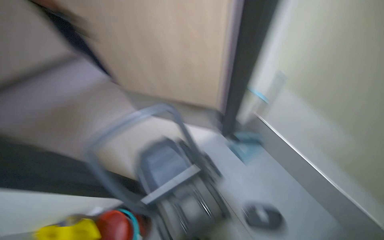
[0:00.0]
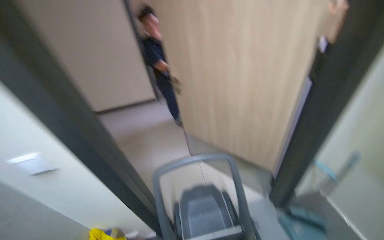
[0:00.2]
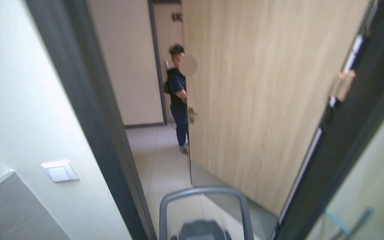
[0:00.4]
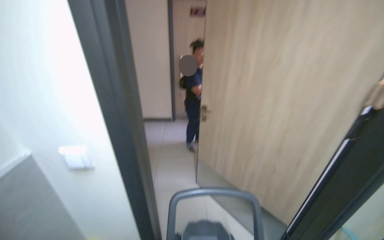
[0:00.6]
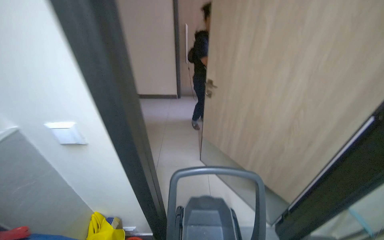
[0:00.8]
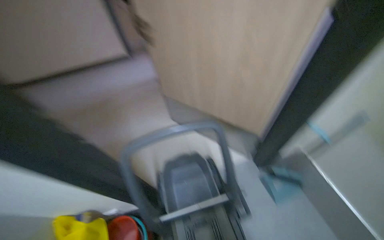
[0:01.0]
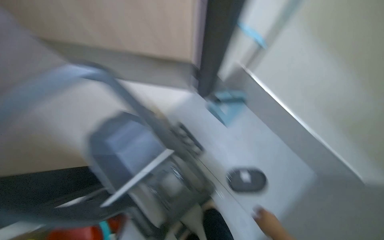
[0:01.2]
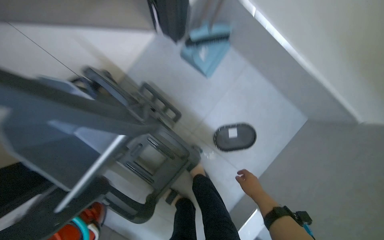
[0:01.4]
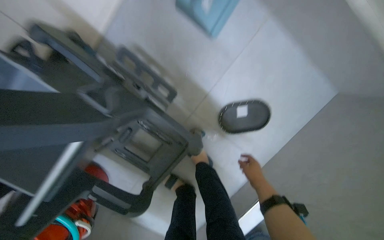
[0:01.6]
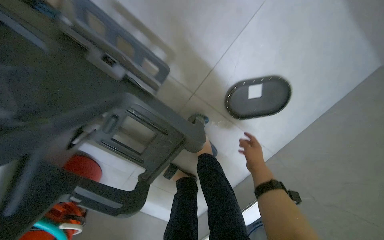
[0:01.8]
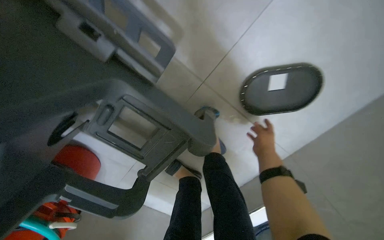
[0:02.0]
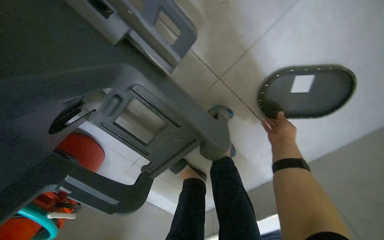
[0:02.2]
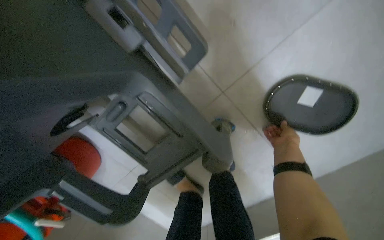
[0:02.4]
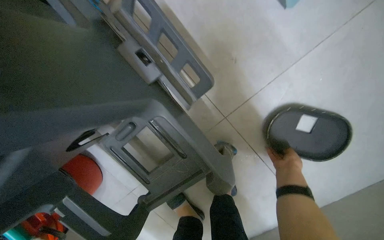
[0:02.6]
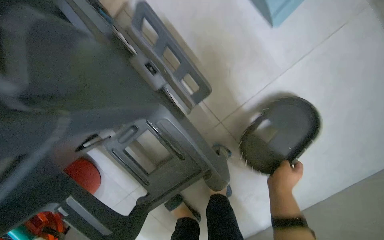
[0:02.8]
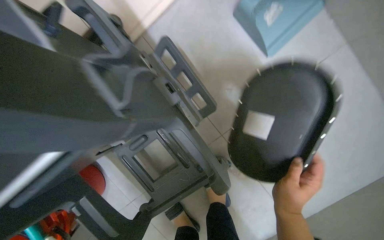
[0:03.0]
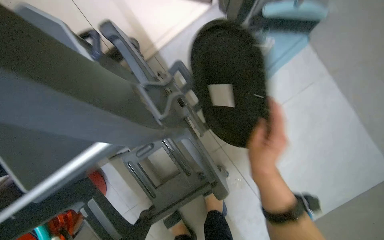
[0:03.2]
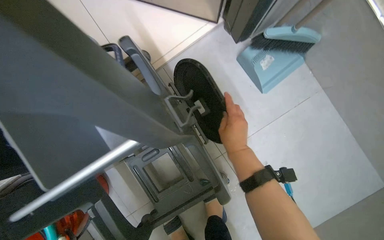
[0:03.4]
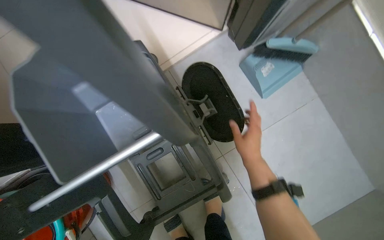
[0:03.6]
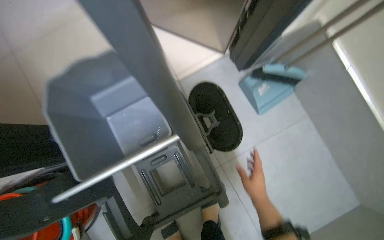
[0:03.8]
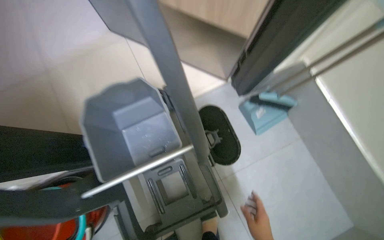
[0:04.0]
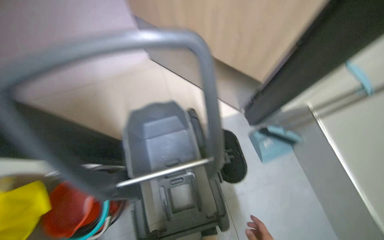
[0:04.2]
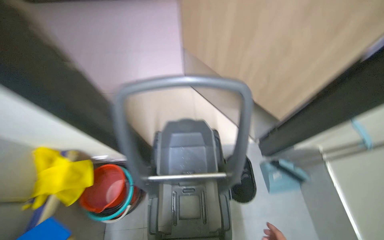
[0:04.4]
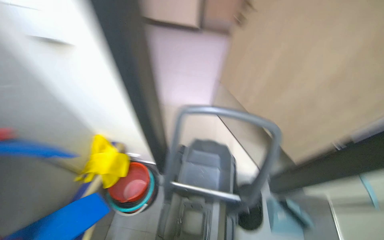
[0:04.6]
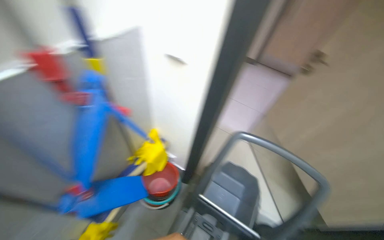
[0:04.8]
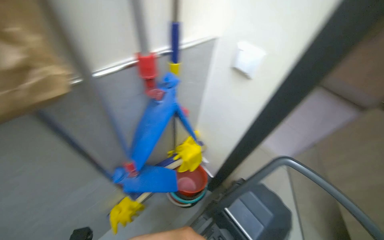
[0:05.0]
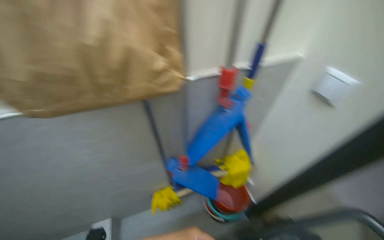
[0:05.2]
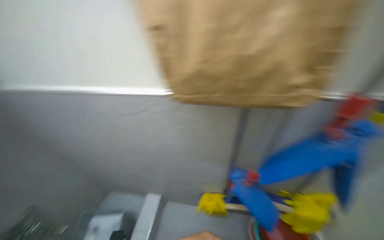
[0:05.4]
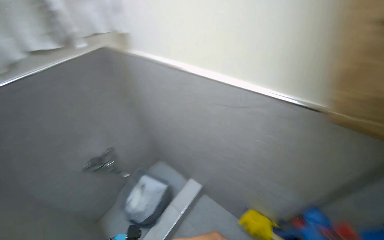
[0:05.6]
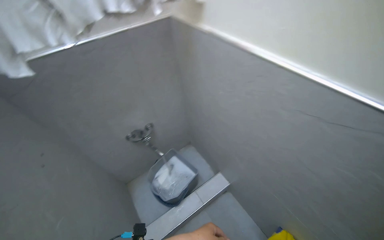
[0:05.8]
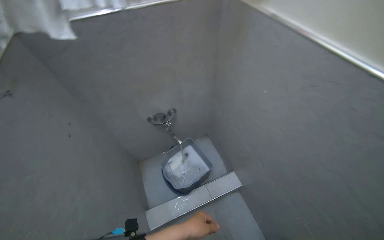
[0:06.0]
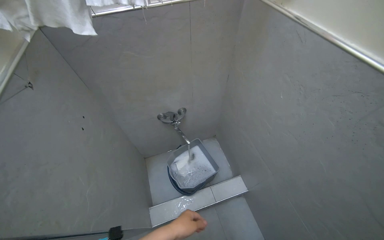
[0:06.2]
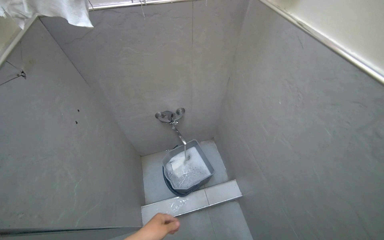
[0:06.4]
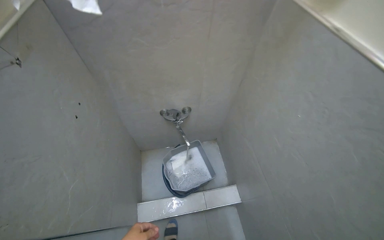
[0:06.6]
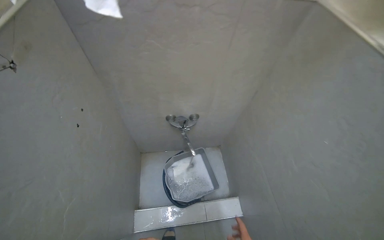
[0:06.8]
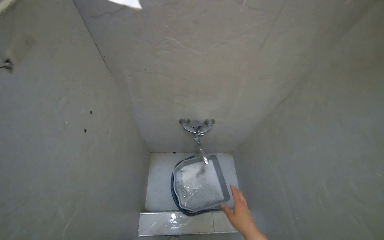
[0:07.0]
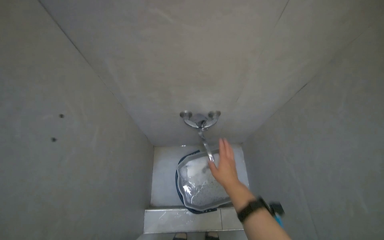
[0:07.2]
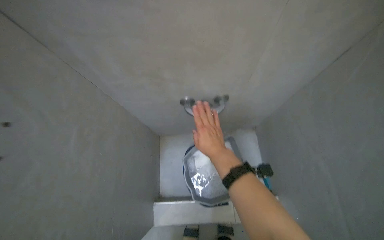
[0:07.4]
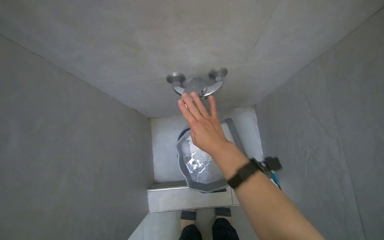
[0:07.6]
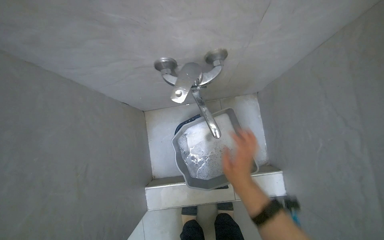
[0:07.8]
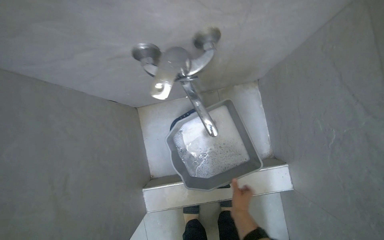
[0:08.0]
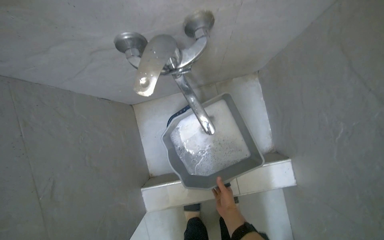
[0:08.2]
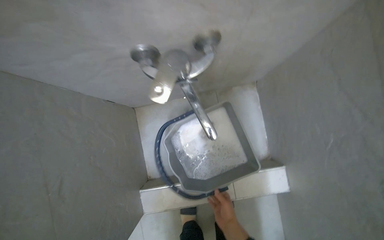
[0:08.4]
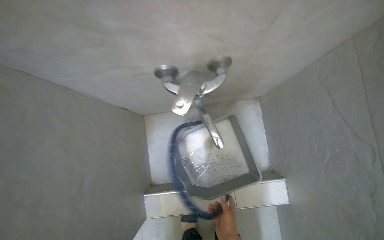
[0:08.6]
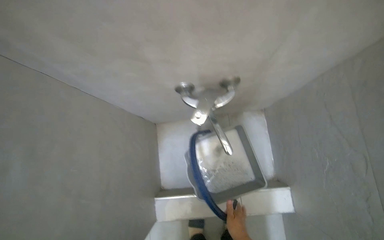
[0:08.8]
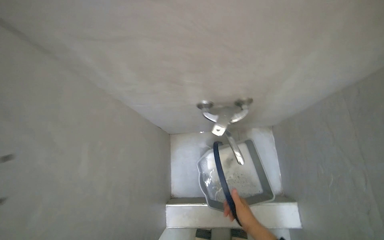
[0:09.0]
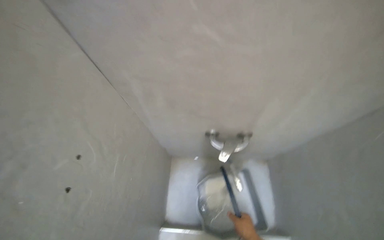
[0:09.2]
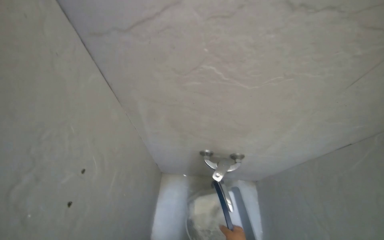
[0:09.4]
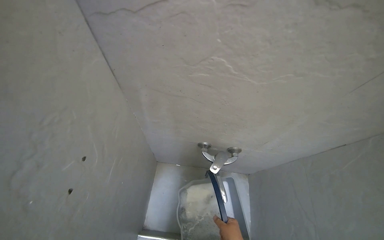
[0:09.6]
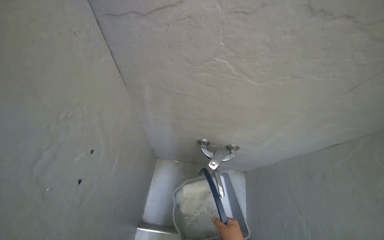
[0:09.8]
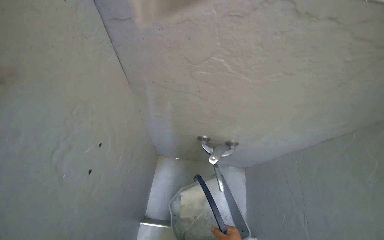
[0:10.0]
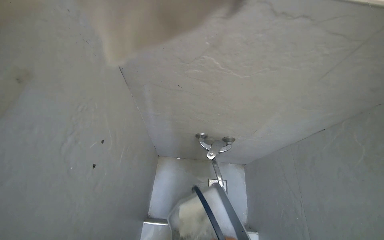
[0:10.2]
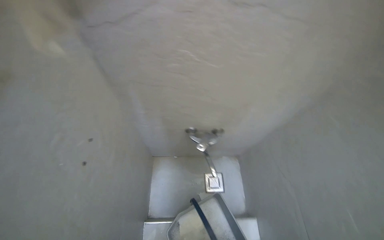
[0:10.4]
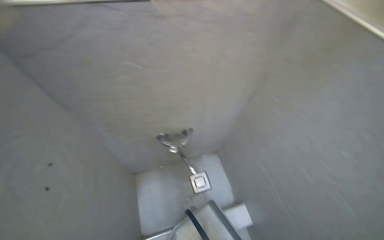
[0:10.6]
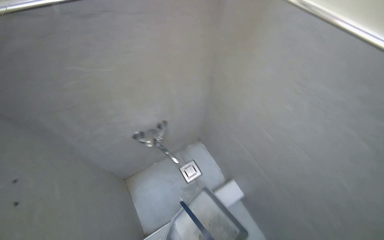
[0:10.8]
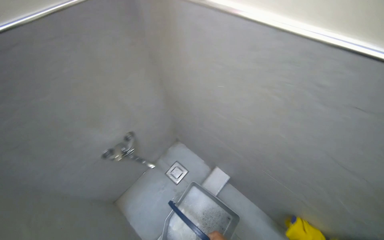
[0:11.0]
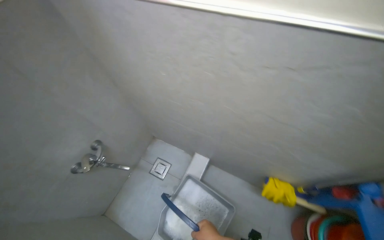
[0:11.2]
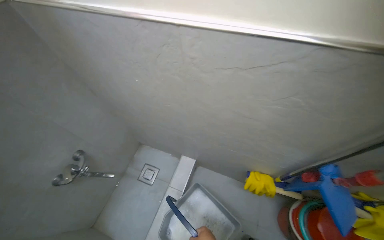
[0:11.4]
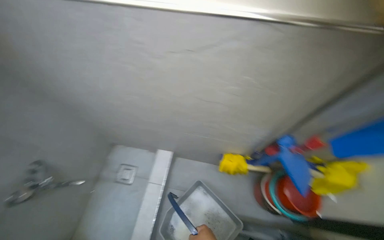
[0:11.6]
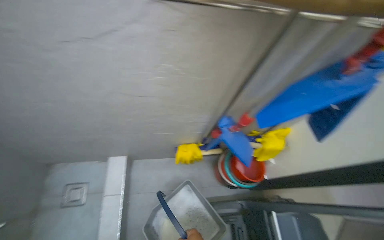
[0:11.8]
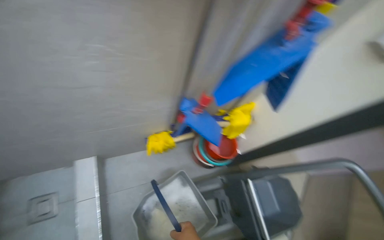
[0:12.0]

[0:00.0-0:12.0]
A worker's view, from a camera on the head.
Job: preparing cleaning supplies.
The whole recording: Assembling cleaning cart and supplies. The worker assembles a cleaning cart, adding cloths, liquids, water, and various cleaning tools.
0:00.0 to 0:01.6: The head travels roughly 70 cm. The view tilts about 45 degrees downward.
0:01.6 to 0:03.0: The right hand shifts approximately 10 cm to the left.
0:03.0 to 0:04.4: The camera is carried some 60 cm. The view tilts about 35 degrees upward. The scene turns approximately 35 degrees clockwise in the picture.
0:04.4 to 0:06.0: The camera travels some 80 cm. The head turns to the left by approximately 160 degrees.
0:06.0 to 0:07.6: The wearer moves approximately 60 cm. The head rotates some 15 degrees to the left. The wearer looks approximately 25 degrees further downward.
0:10.4 to 0:12.0: The camera travels about 70 cm. The head turns to the right by some 100 degrees.

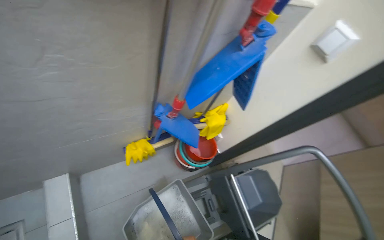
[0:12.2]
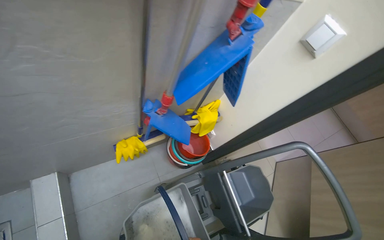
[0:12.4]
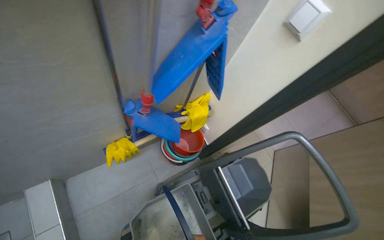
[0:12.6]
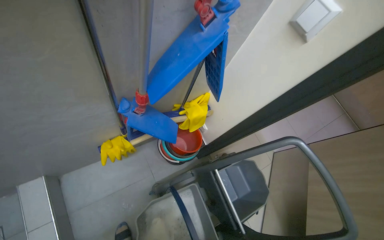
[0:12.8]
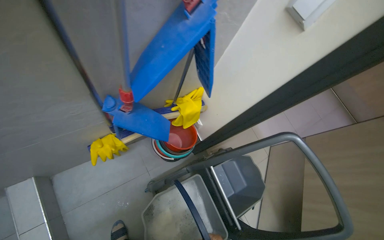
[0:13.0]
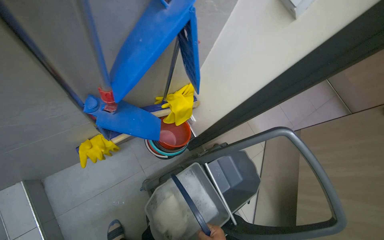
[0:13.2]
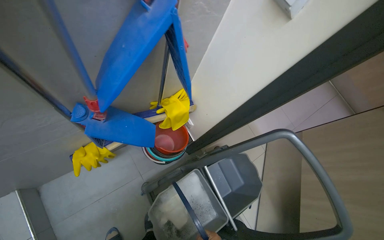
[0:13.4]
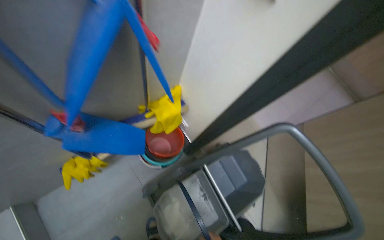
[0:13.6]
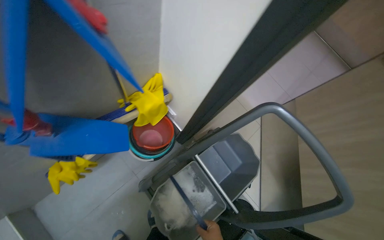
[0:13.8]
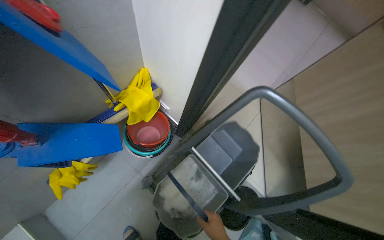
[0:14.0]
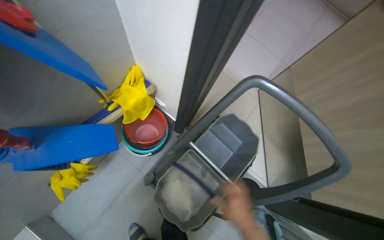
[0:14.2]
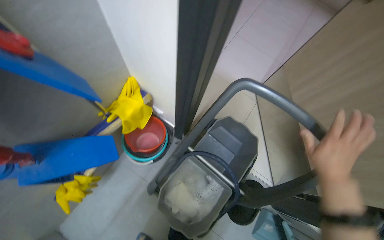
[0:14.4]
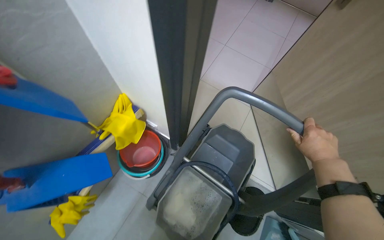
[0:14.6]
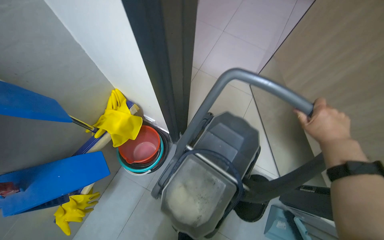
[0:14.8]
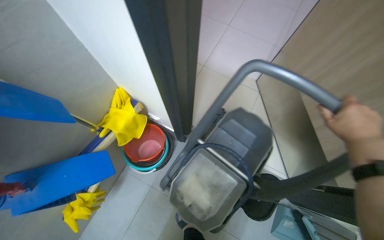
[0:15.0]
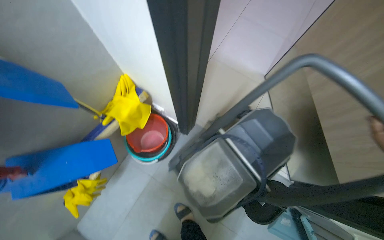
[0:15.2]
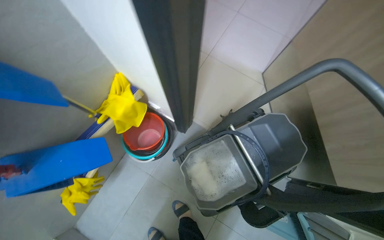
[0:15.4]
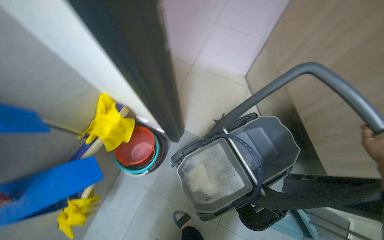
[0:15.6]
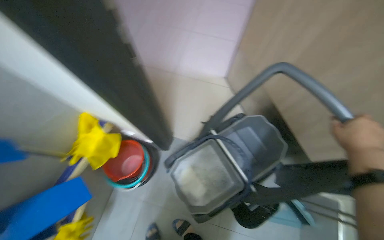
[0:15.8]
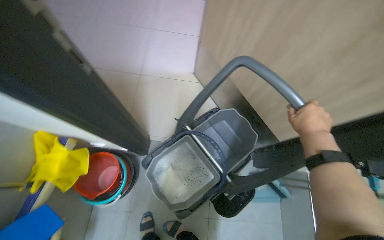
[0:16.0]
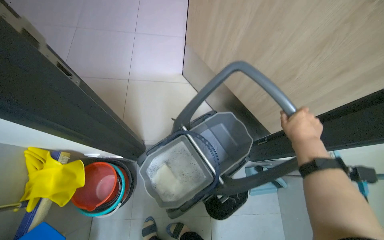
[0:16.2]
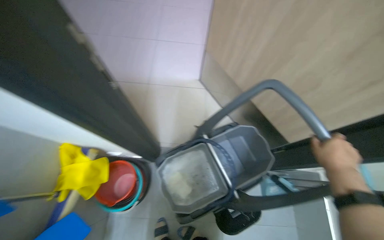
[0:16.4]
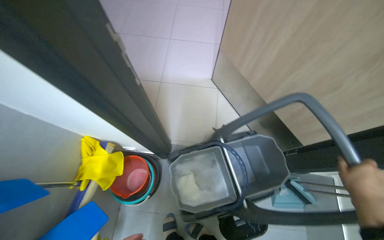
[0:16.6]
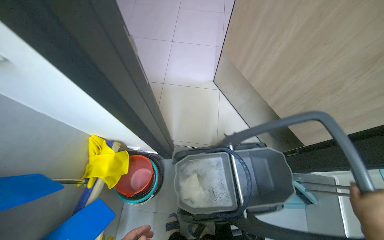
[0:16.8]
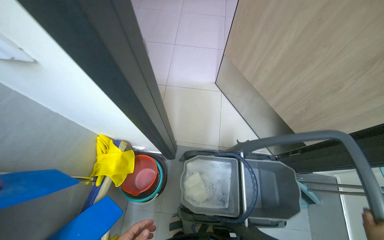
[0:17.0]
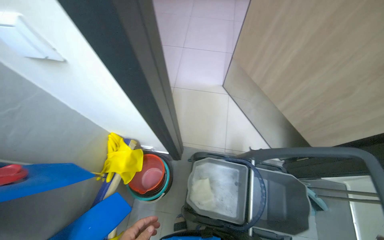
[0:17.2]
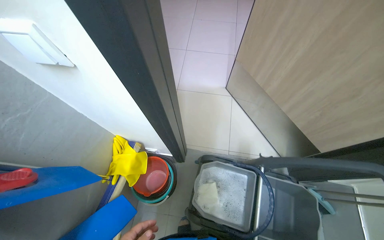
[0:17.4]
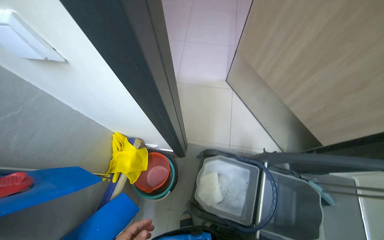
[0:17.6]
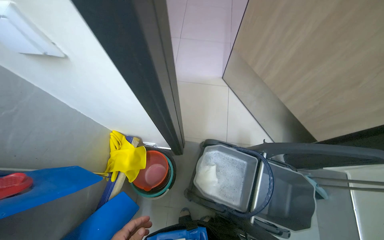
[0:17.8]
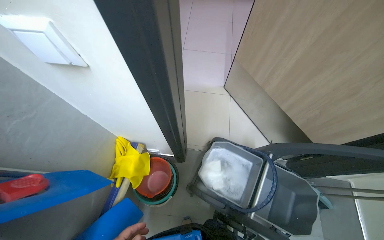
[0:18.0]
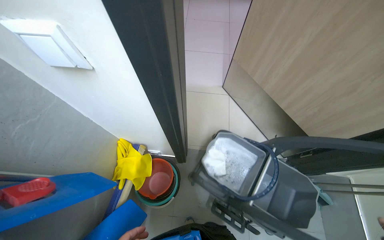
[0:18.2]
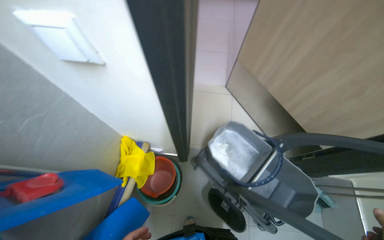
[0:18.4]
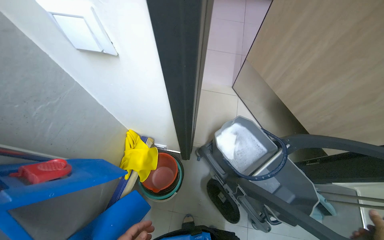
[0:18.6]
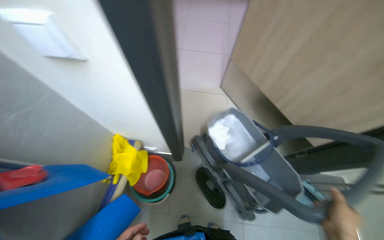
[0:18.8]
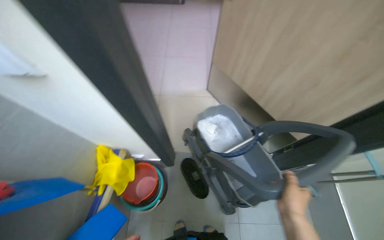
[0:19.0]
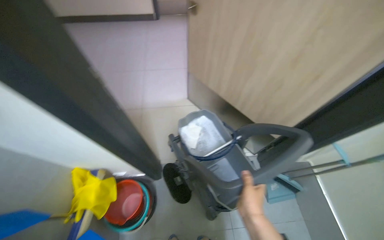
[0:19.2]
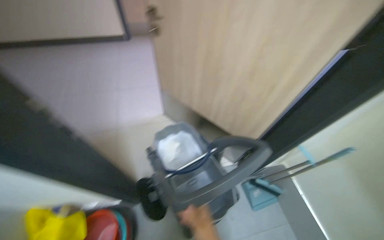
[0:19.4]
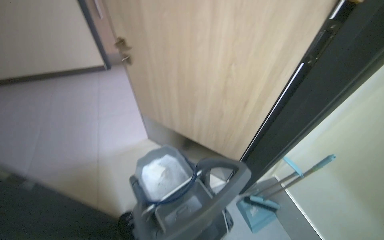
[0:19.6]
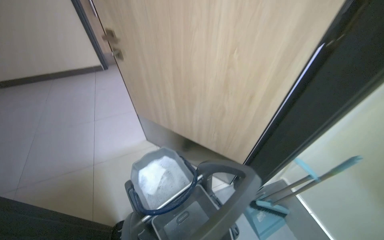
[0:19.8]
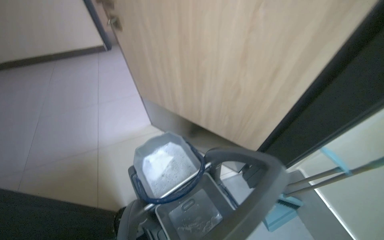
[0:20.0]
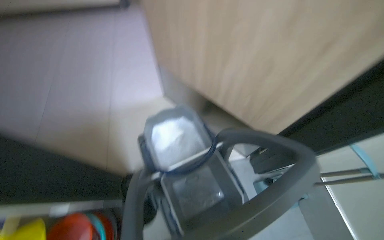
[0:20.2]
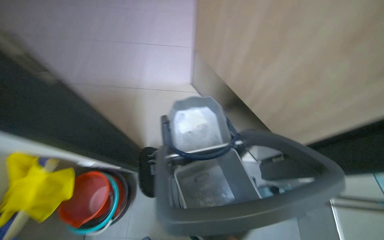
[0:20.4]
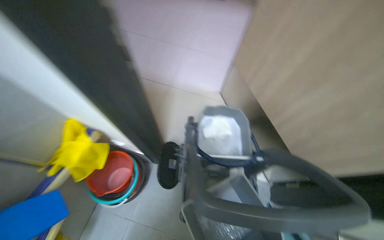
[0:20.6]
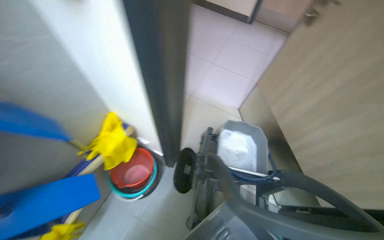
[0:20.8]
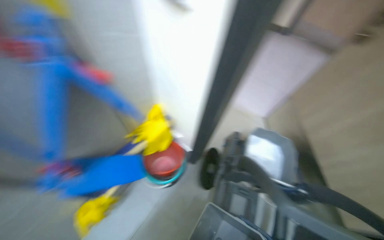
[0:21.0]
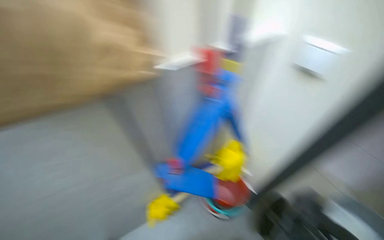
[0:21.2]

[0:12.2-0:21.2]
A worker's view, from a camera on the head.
Job: preparing cleaning supplies.
The whole recording: Assembling cleaning cart and supplies. The worker assembles a cleaning cart, adding cloths, liquids, water, and various cleaning tools.
0:12.2 to 0:13.8: The view tilts approximately 15 degrees downward.
0:18.2 to 0:19.8: The head turns to the right by roughly 30 degrees. The wearer looks approximately 15 degrees further upward.
0:19.8 to 0:21.2: The head travels some 50 cm. The wearer looks roughly 75 degrees further to the left.
